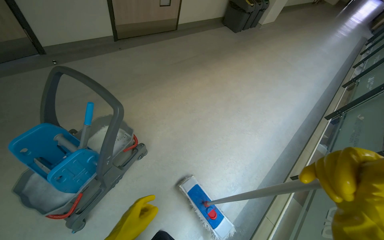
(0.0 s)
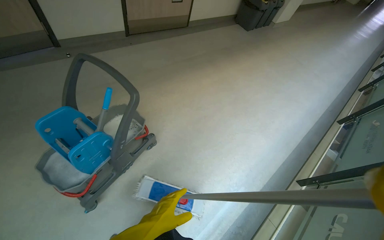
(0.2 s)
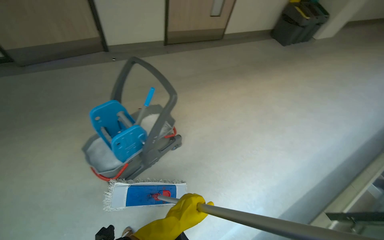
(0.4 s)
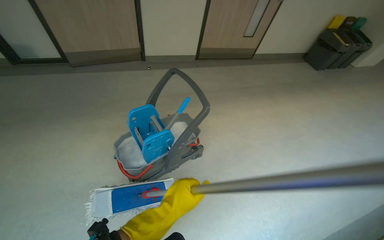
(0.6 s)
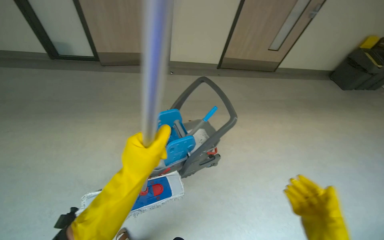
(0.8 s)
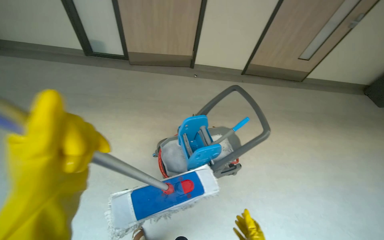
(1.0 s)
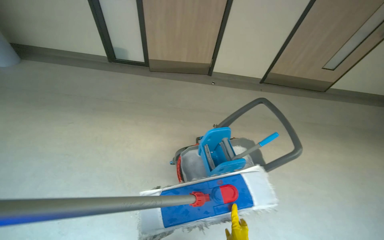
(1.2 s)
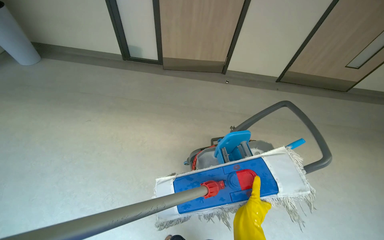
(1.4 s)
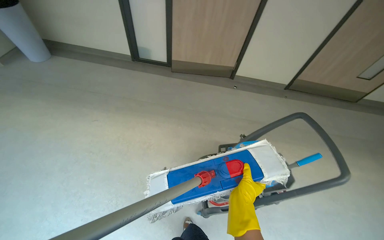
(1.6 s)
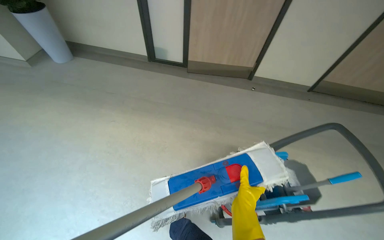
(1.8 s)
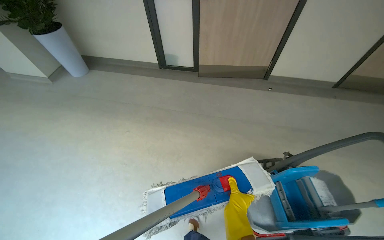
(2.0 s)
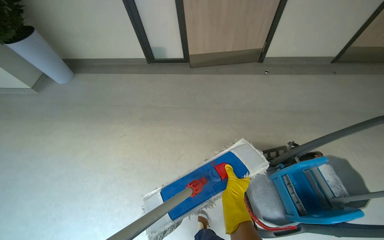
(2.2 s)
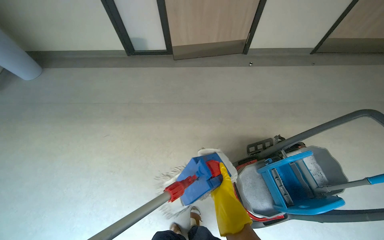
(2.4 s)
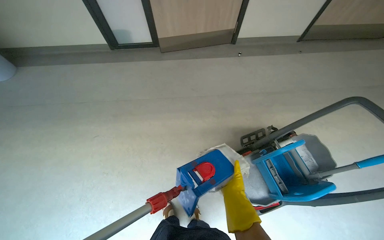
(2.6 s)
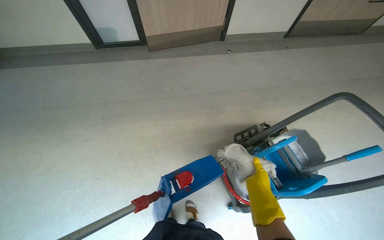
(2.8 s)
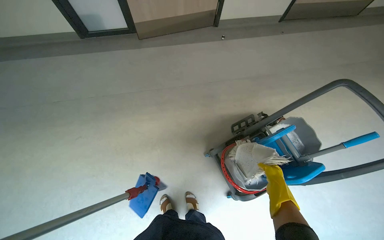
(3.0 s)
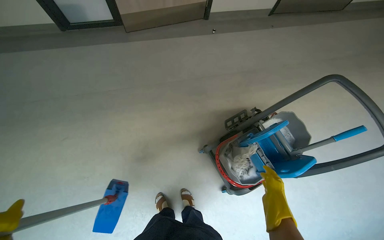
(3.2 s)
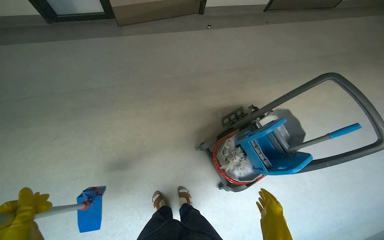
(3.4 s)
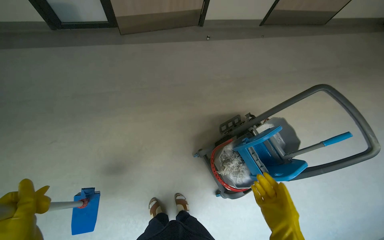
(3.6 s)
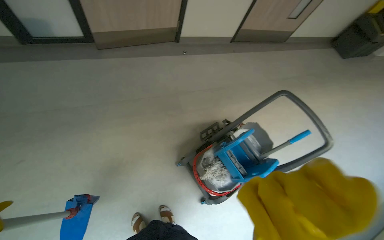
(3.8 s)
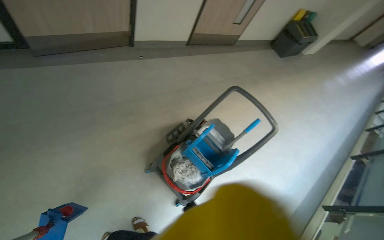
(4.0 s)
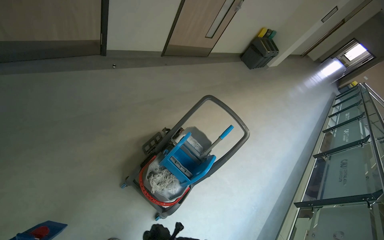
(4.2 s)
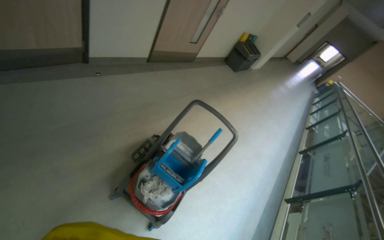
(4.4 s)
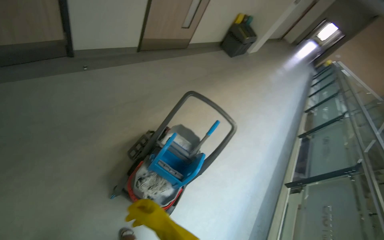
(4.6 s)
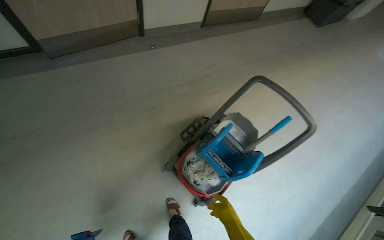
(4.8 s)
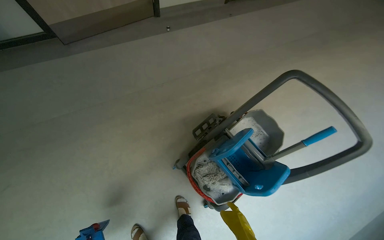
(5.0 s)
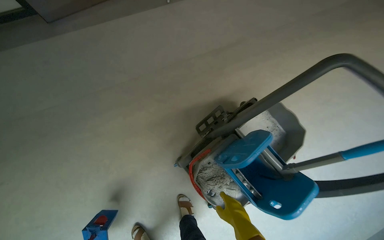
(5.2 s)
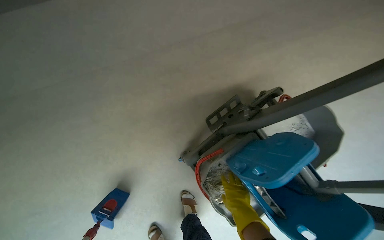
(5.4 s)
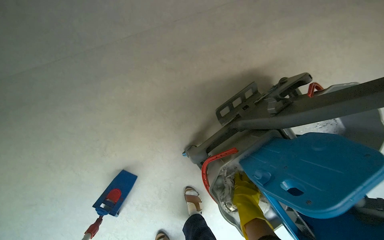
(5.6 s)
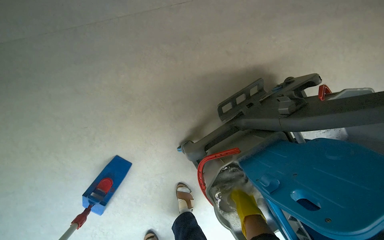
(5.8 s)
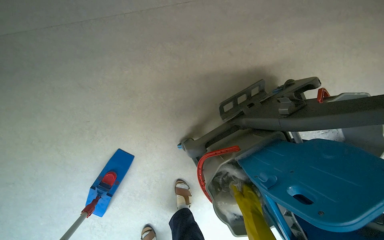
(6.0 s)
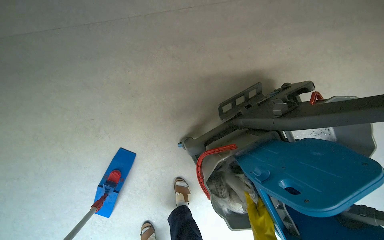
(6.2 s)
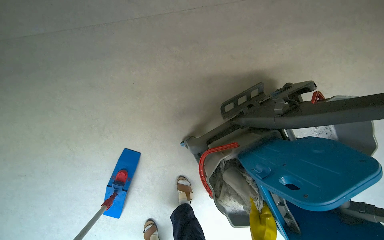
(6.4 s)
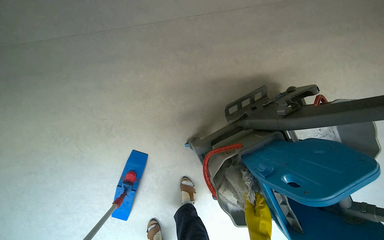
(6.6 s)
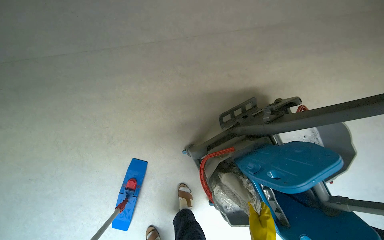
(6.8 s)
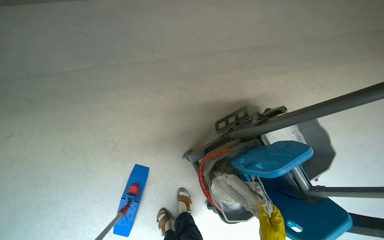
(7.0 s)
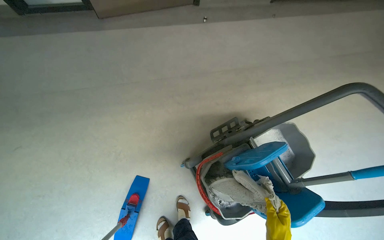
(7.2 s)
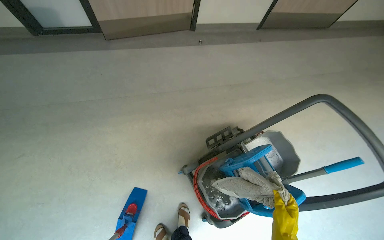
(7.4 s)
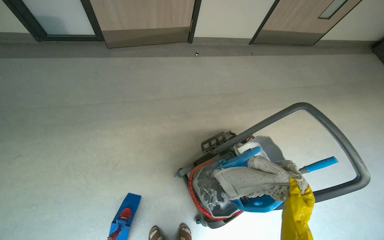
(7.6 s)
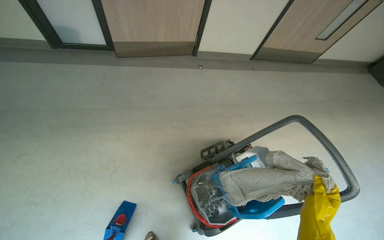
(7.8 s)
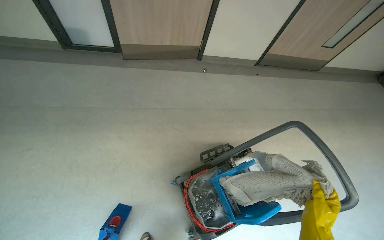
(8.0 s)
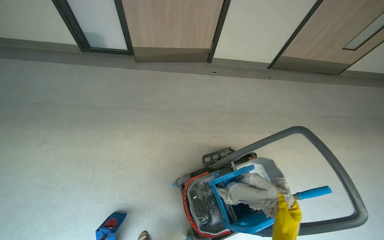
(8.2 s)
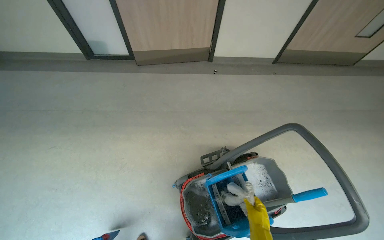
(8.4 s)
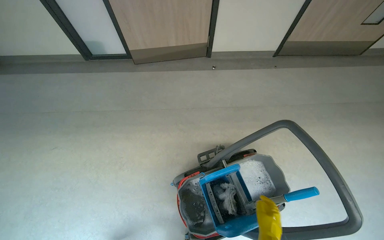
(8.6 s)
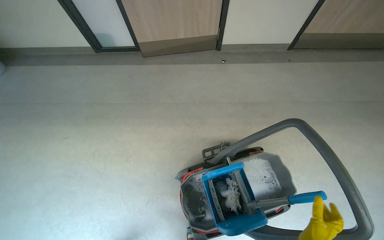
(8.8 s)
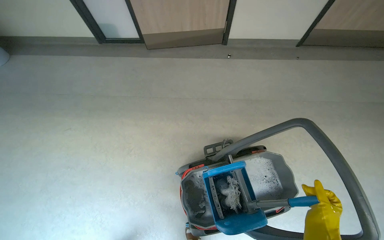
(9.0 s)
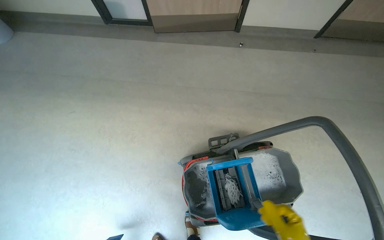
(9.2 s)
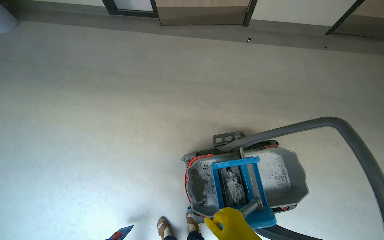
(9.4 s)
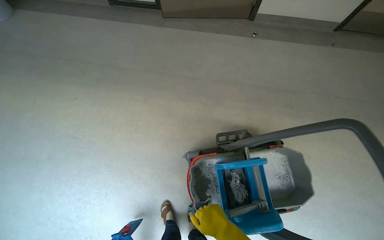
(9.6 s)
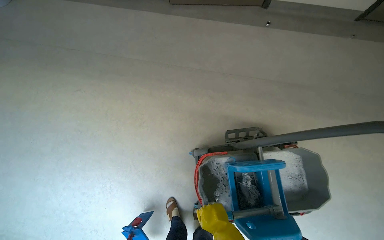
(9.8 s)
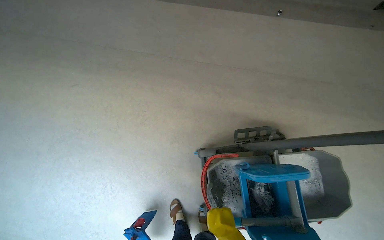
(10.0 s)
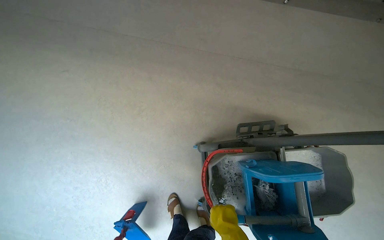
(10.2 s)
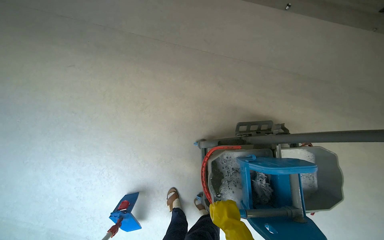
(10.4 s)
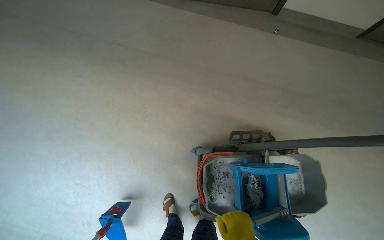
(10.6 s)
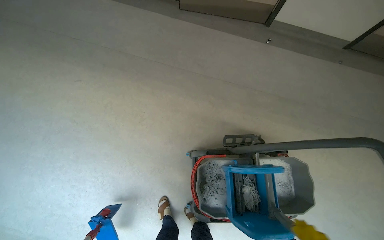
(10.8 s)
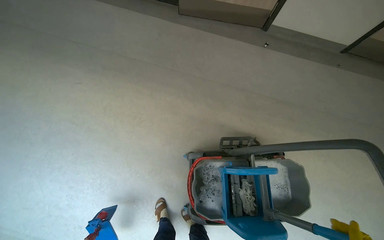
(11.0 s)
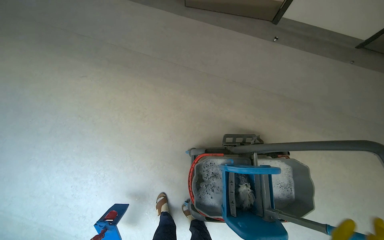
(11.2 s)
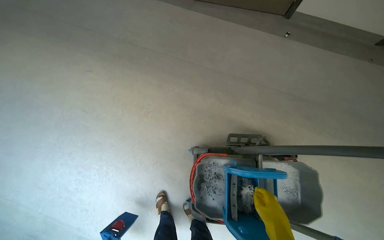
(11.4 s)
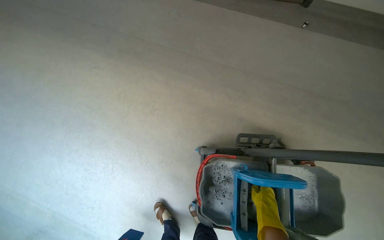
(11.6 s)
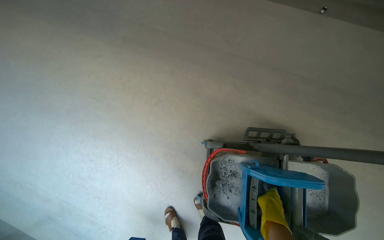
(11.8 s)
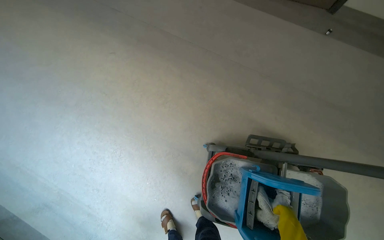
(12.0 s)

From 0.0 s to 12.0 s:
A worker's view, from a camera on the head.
Job: mopping floor.
The whole recording: Mopping hallway floor. The worker mops the hallway floor, periodically wringing out the mop head in the bucket.
From 0.0 s to 1.6 s: The wearer moves about 60 cm. The wearer's head swings some 50 degrees to the left.
From 1.6 s to 3.0 s: The head travels approximately 40 cm. The view tips downward by some 15 degrees.
From 3.0 s to 4.4 s: The head turns to the right by some 40 degrees.
From 4.4 s to 6.0 s: The camera is carried about 70 cm. The wearer's head swings some 35 degrees to the left. The wearer looks approximately 35 degrees further downward.
From 6.0 s to 7.6 s: The camera travels approximately 60 cm. The wearer looks roughly 30 degrees further upward.
From 7.6 s to 9.0 s: The view pans to the left by about 15 degrees.
From 9.0 s to 10.4 s: The view tilts some 15 degrees downward.

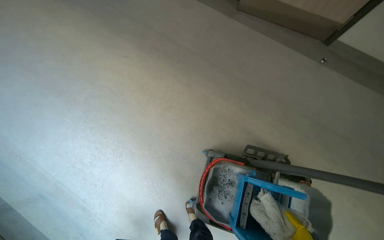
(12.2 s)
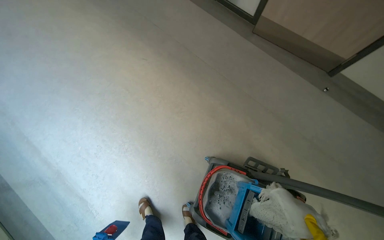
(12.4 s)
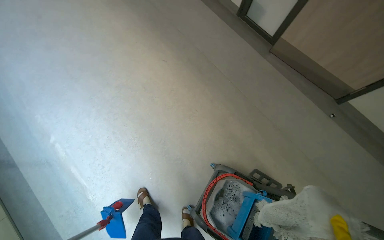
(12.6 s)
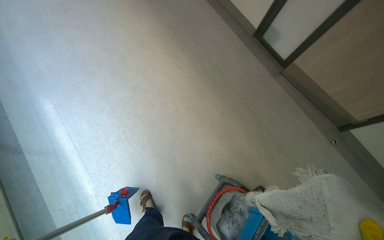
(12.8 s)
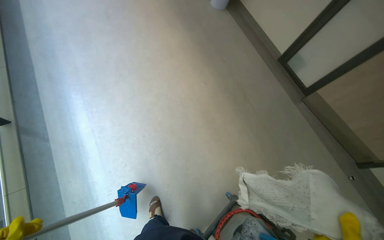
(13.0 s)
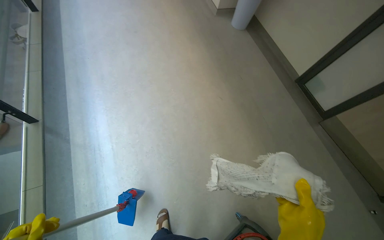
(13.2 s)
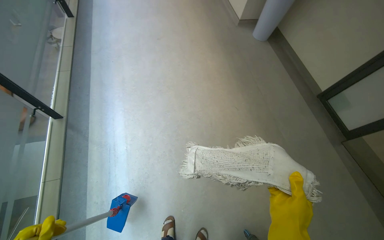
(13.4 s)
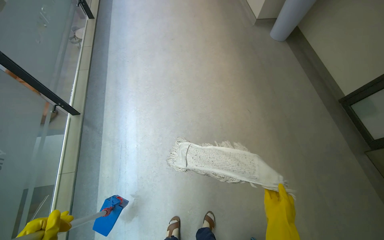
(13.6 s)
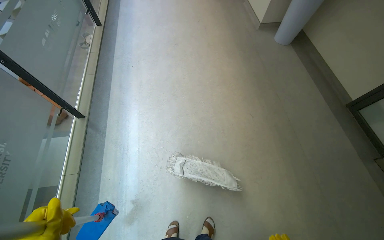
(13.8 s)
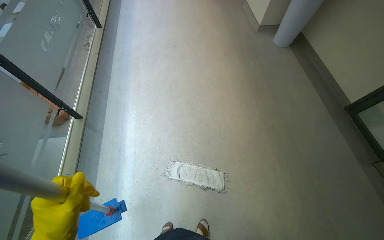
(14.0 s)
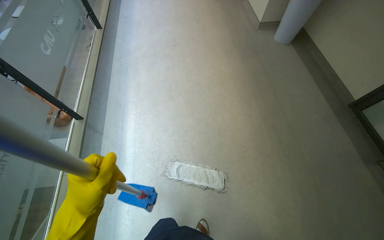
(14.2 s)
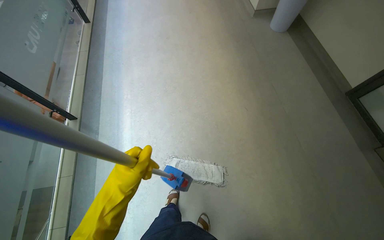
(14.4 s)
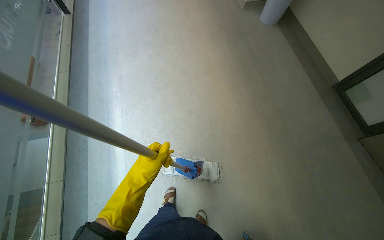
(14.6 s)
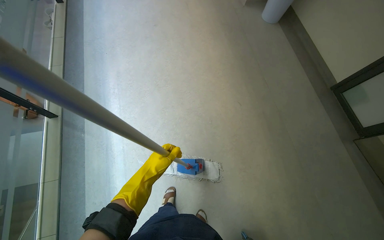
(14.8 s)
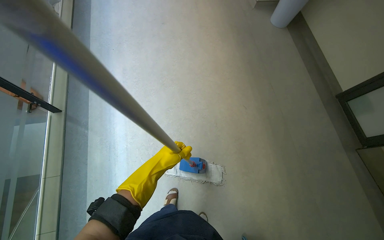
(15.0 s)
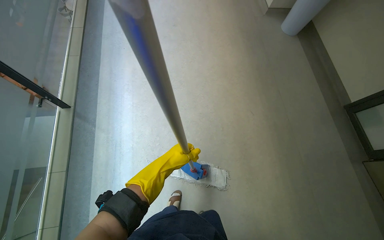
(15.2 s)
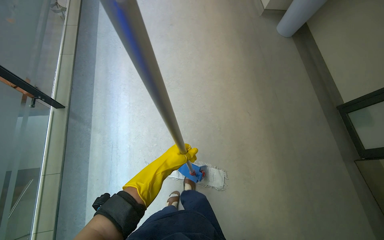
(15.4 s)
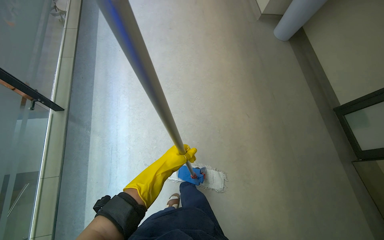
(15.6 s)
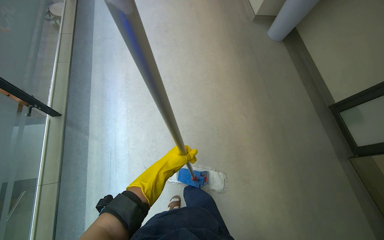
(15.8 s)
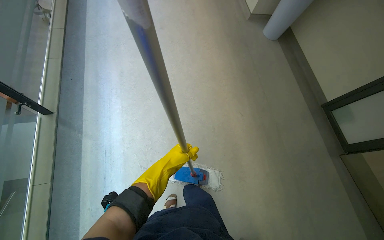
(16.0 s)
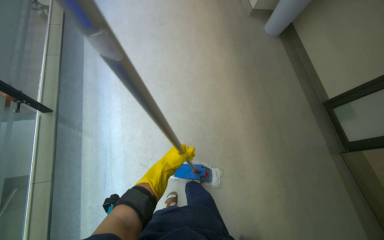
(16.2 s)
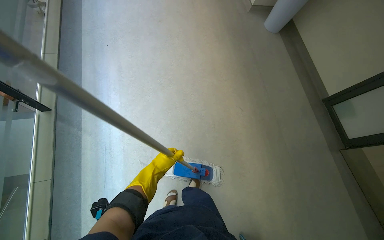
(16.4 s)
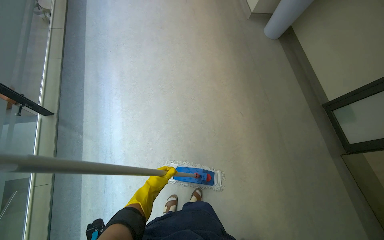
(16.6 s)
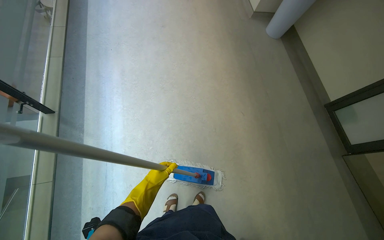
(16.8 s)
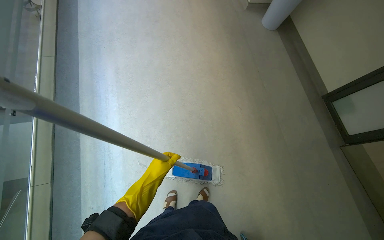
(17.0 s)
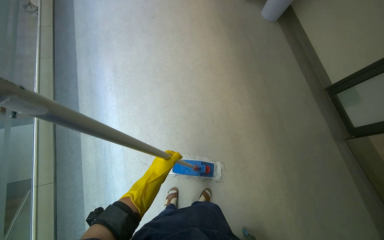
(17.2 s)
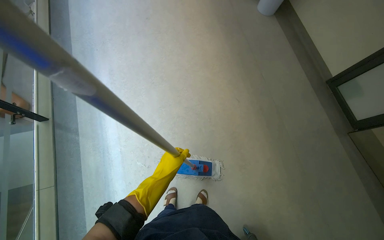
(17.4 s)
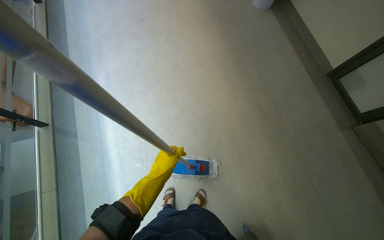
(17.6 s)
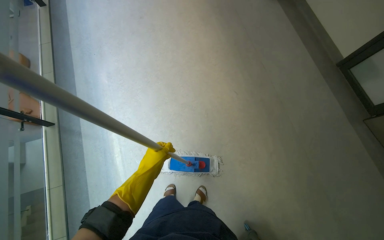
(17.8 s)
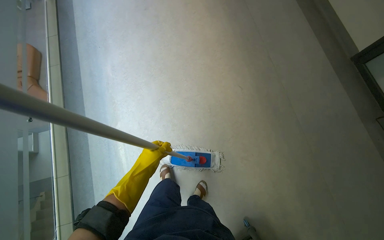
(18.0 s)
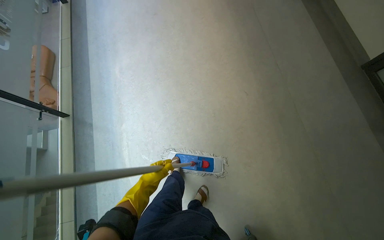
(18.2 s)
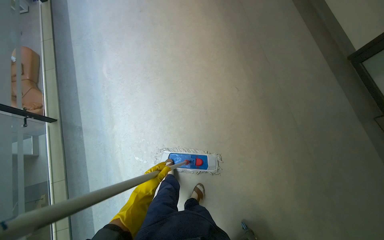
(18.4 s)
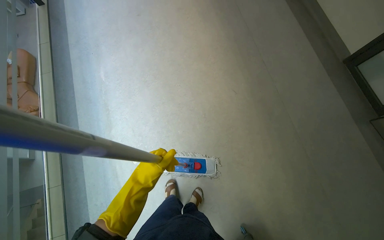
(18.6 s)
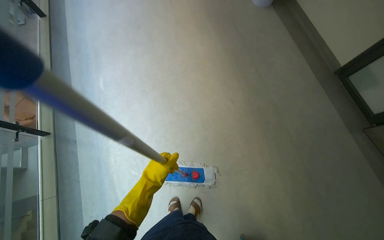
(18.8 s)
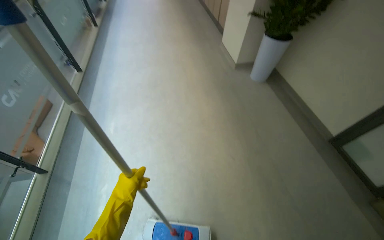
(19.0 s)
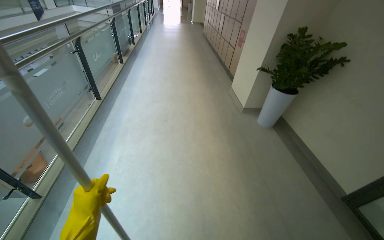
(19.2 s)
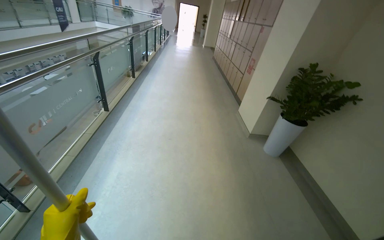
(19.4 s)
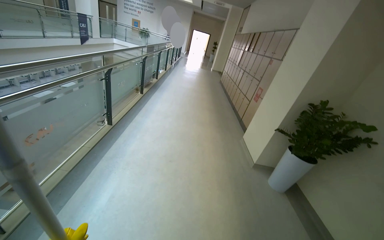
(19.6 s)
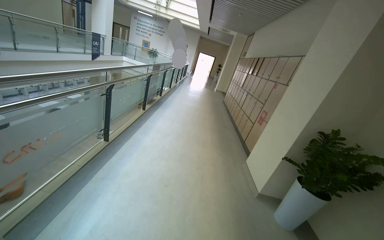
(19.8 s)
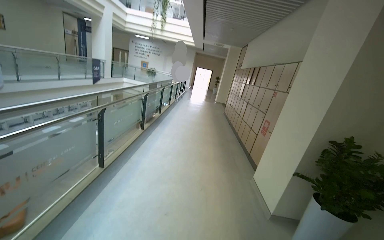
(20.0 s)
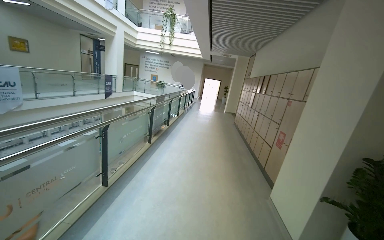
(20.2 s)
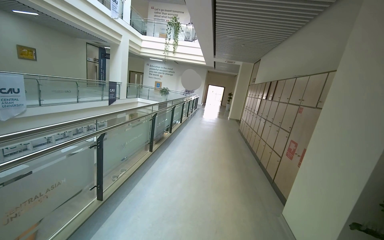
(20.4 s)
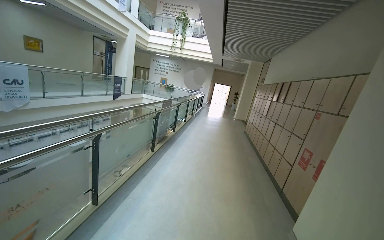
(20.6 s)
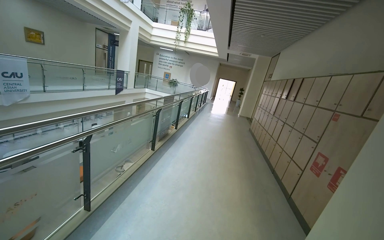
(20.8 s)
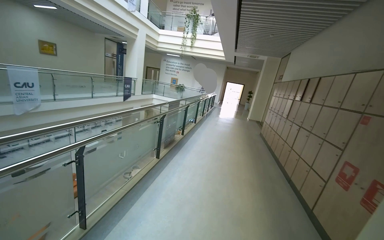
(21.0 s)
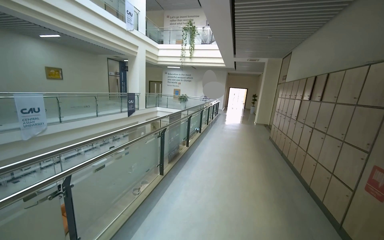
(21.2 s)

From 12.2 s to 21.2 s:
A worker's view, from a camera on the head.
Job: mopping floor.
The whole recording: Mopping hallway floor. The worker mops the hallway floor, periodically wringing out the mop head in the bucket.
From 12.2 s to 13.8 s: The camera is carried roughly 60 cm. The head turns to the left by about 50 degrees. The wearer looks about 20 degrees further upward.
From 18.2 s to 19.8 s: The head travels some 50 cm. The wearer looks some 50 degrees further upward.
From 19.8 s to 21.2 s: The camera travels some 1.5 m. The view swings approximately 15 degrees to the left. The camera pitches upward, by about 15 degrees.
